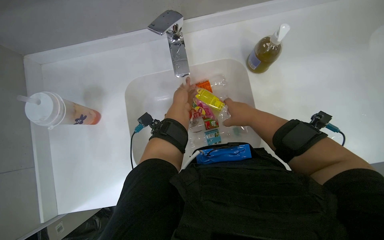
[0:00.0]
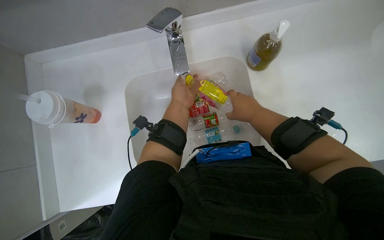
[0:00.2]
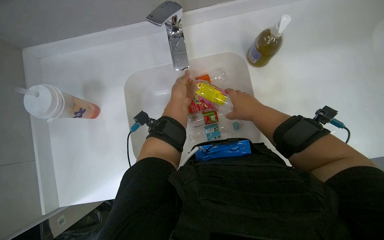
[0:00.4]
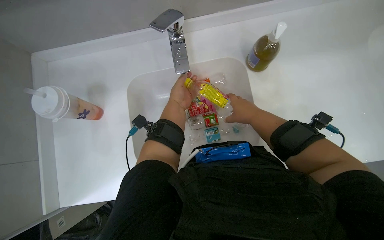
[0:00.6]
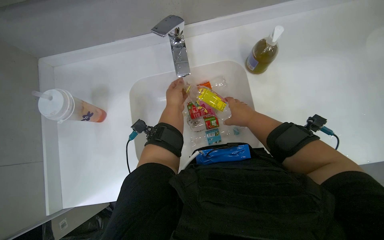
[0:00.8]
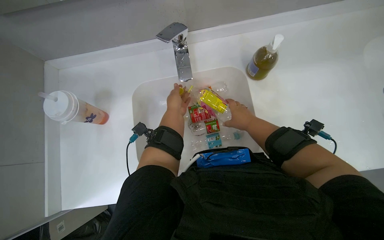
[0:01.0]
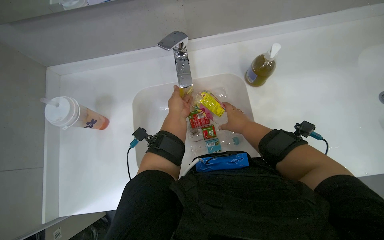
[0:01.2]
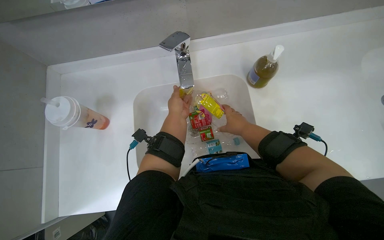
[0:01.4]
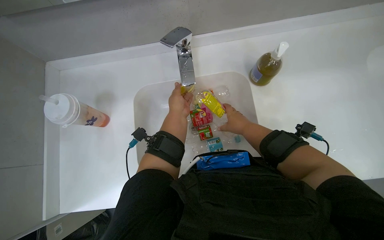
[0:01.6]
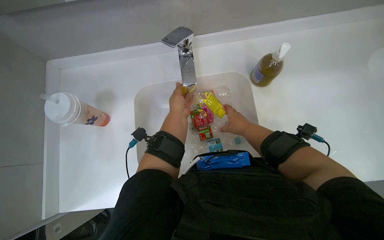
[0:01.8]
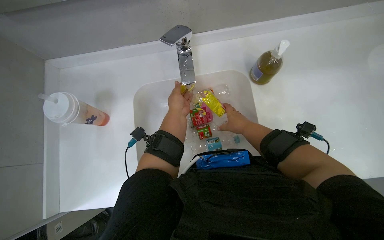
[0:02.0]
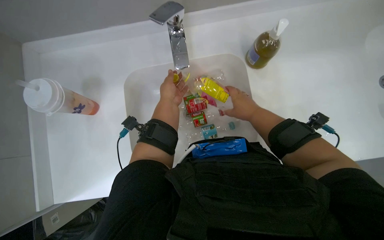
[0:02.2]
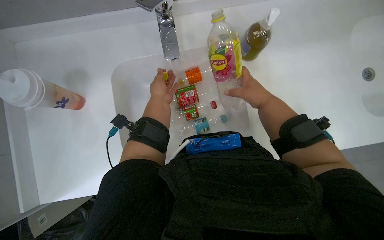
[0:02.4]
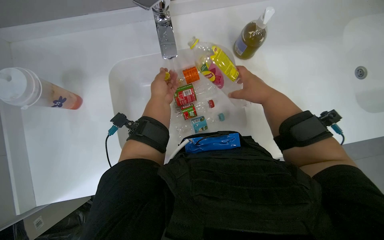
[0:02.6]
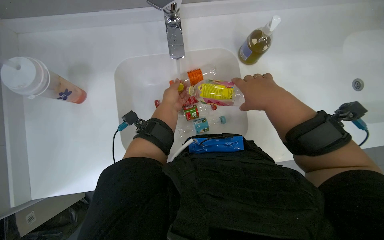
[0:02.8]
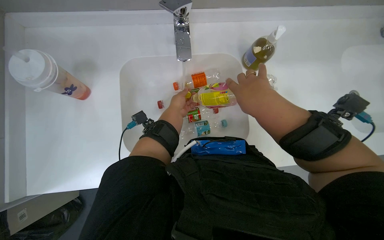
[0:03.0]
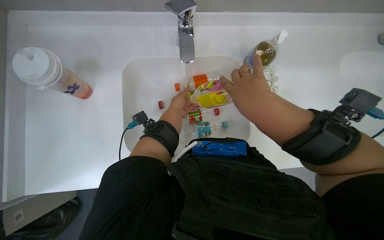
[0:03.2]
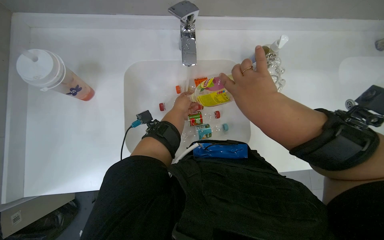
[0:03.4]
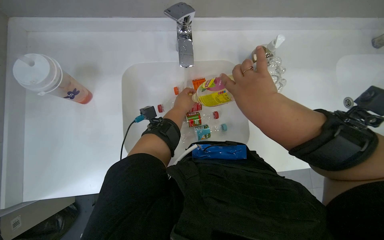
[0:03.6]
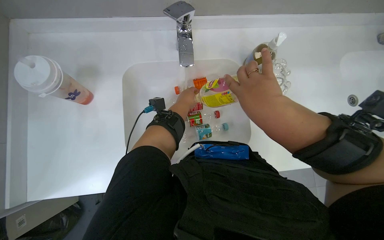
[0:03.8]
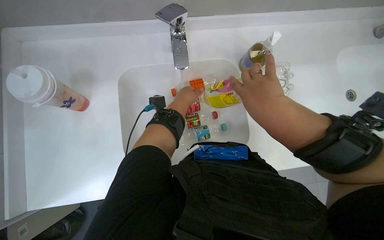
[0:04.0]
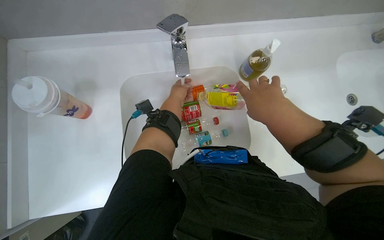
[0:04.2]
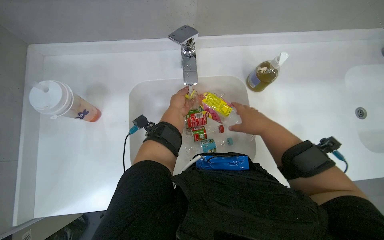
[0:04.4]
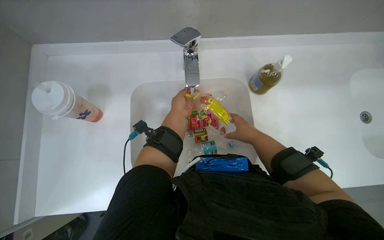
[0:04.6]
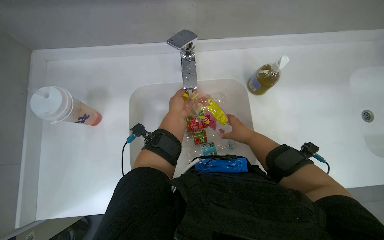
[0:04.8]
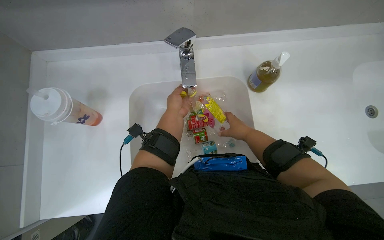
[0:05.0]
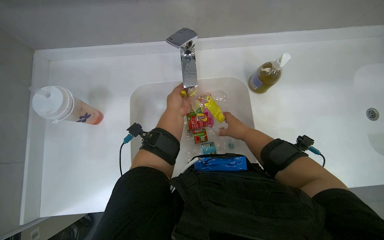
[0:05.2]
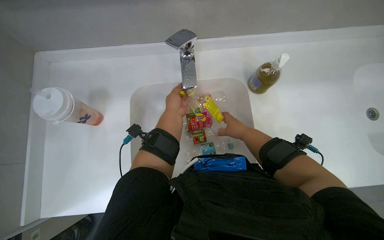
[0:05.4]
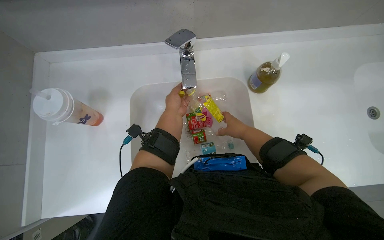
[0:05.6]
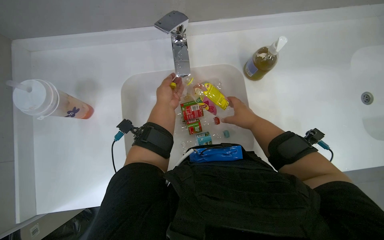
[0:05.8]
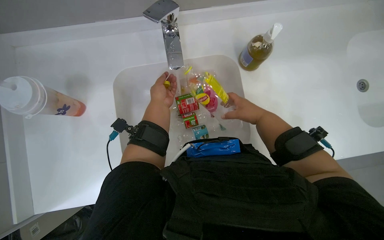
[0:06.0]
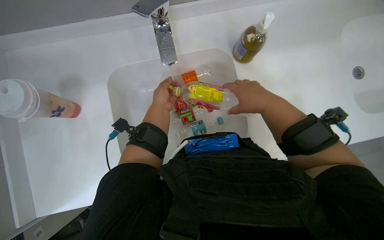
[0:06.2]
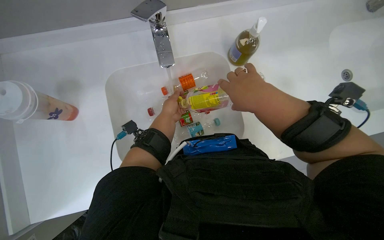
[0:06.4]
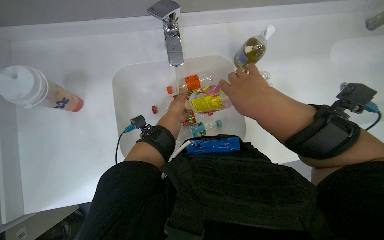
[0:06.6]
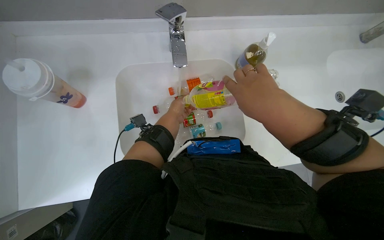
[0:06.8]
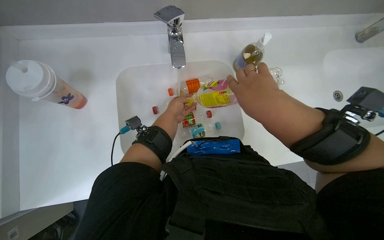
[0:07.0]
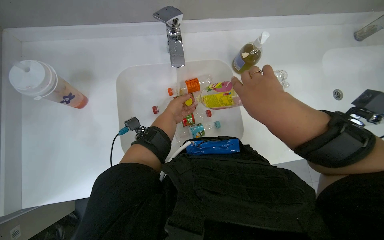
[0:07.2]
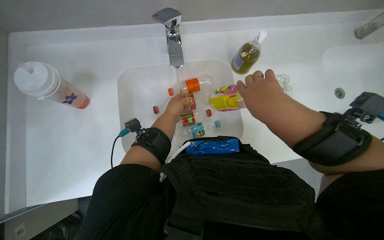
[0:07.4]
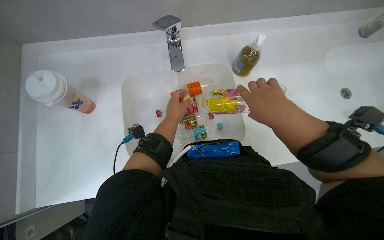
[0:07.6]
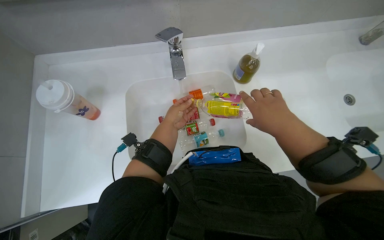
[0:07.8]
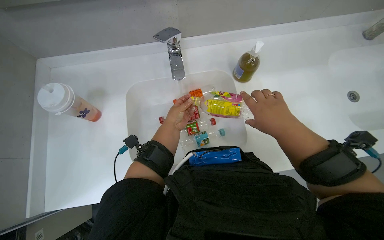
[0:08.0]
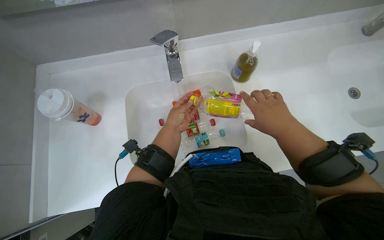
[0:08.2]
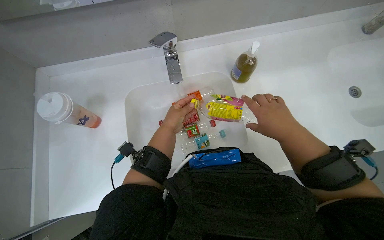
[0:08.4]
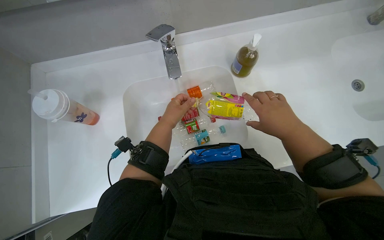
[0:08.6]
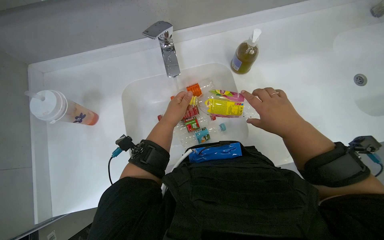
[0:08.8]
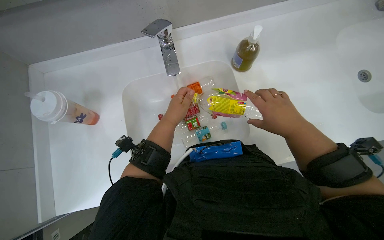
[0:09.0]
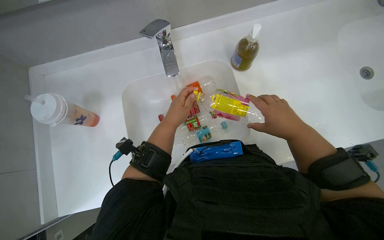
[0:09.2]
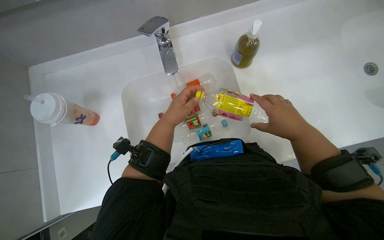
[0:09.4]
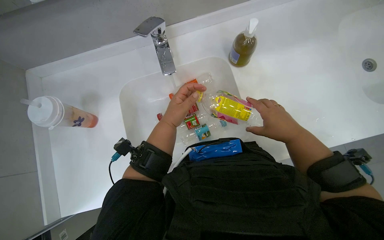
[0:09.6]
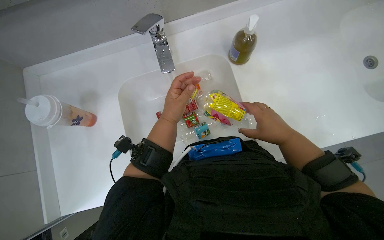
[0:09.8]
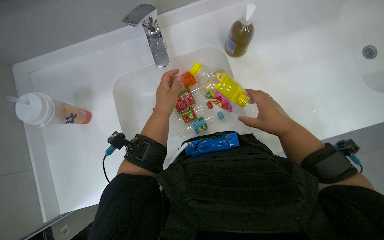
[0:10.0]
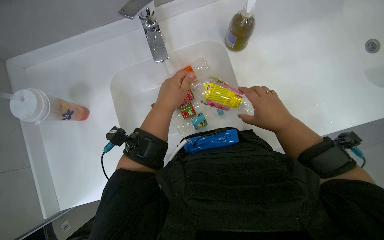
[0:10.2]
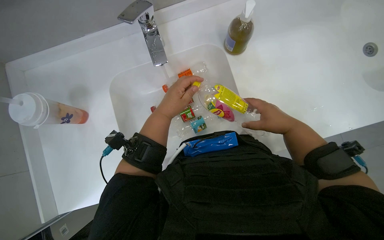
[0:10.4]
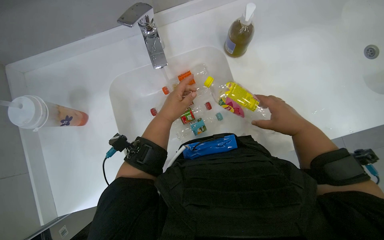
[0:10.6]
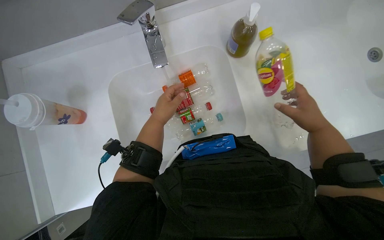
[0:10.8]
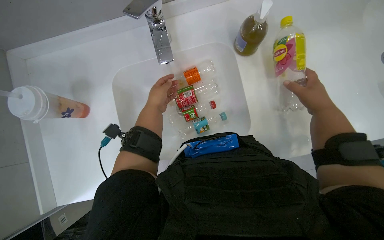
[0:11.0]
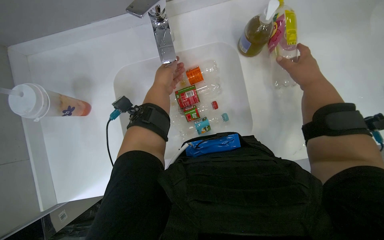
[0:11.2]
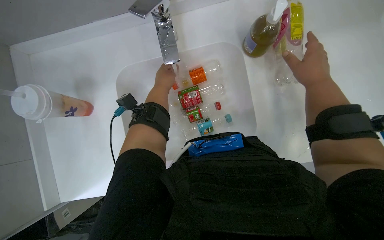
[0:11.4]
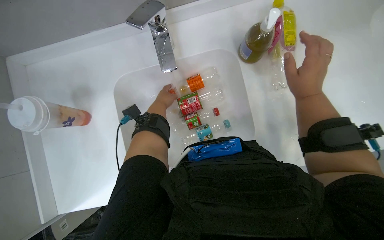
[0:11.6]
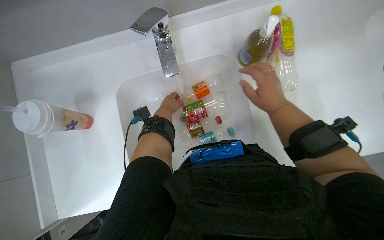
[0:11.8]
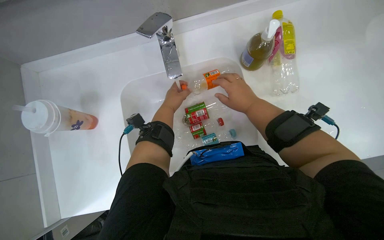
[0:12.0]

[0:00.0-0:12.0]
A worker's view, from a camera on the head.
Job: managing trash.
The whole recording: Rinsing plastic bottles and containers. The worker rinses various plastic bottles and small containers under running water in the sink.
0:00.0 to 0:01.6: The hands are busy where they are.
0:01.6 to 0:03.0: The right hand is displaced nearer to the camera by some 10 cm.
0:03.0 to 0:04.4: The hands are busy where they are.
0:04.4 to 0:06.0: The hands make small movements and keep their place.
0:06.0 to 0:07.6: The right hand travels nearer to the camera by roughly 10 cm.
0:07.6 to 0:09.0: The hands stay close to where they were, moving slightly.
0:09.0 to 0:10.4: The hands make small movements and keep their place.
0:10.4 to 0:12.0: The left hand is displaced farther from the camera by about 10 cm, while the right hand shifts about 15 cm up the picture and to the left.

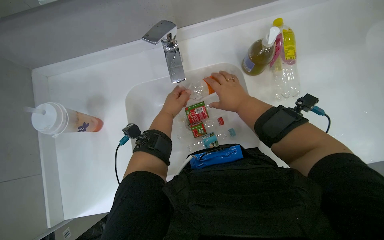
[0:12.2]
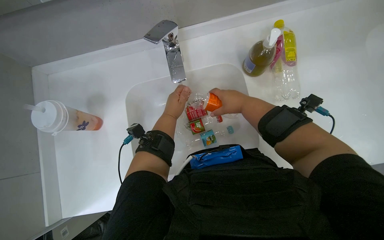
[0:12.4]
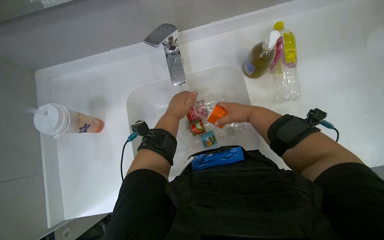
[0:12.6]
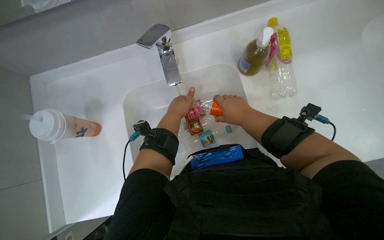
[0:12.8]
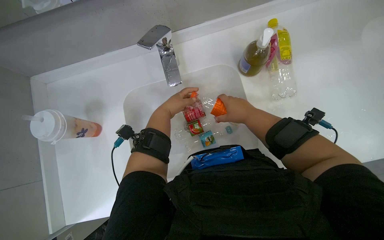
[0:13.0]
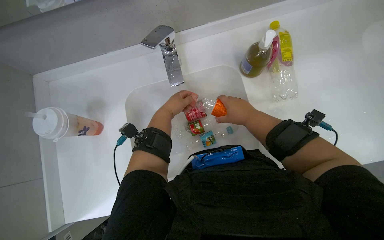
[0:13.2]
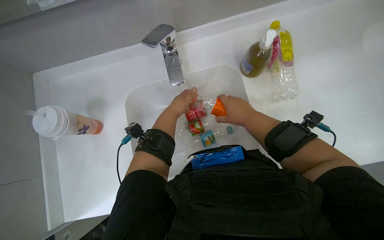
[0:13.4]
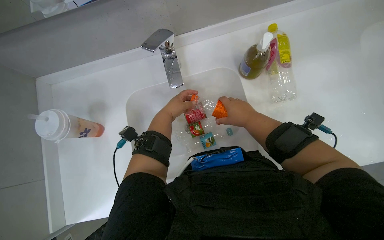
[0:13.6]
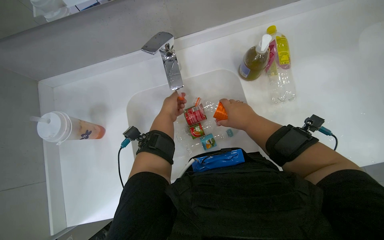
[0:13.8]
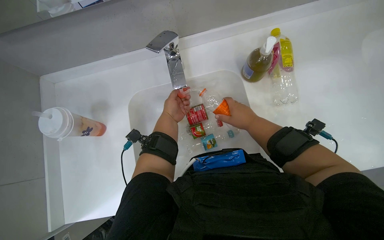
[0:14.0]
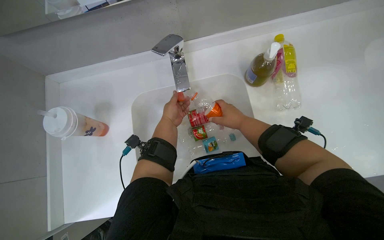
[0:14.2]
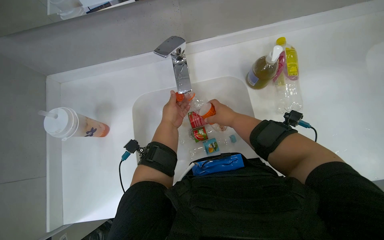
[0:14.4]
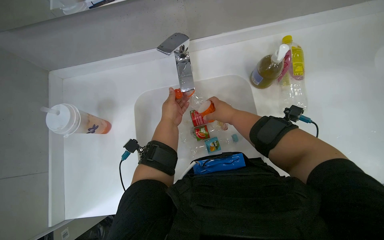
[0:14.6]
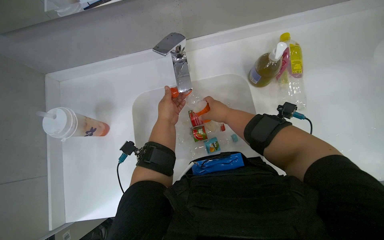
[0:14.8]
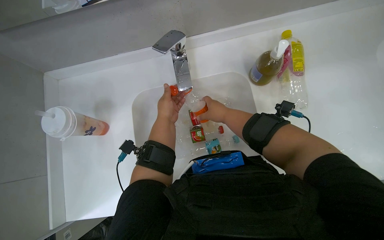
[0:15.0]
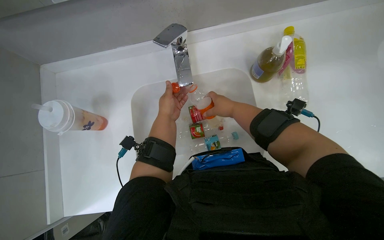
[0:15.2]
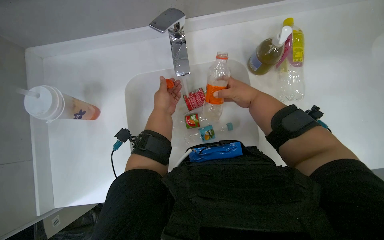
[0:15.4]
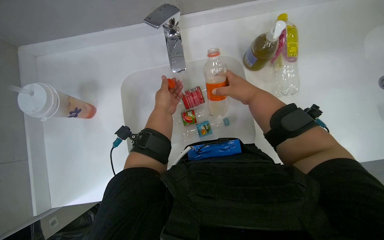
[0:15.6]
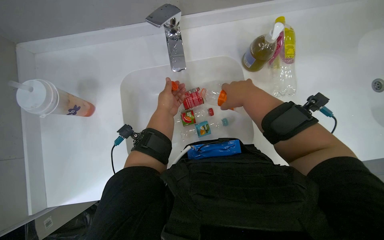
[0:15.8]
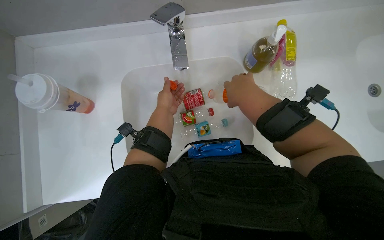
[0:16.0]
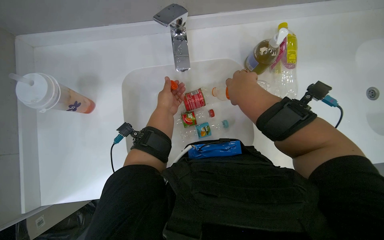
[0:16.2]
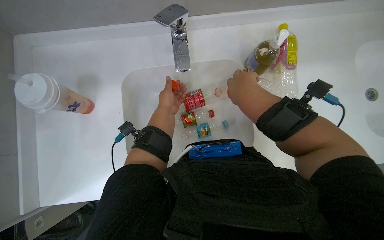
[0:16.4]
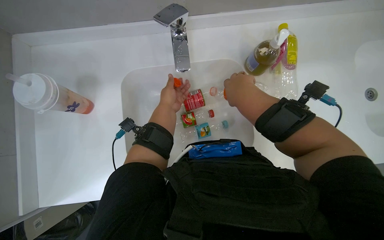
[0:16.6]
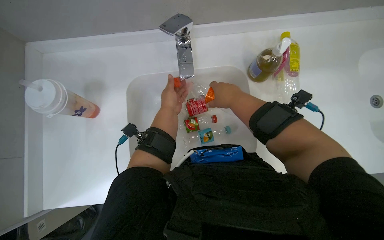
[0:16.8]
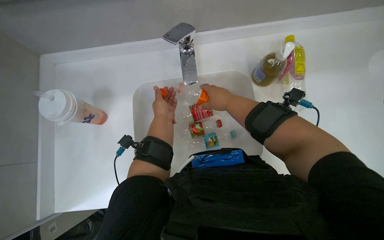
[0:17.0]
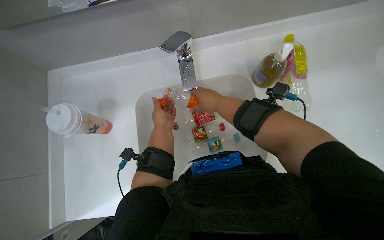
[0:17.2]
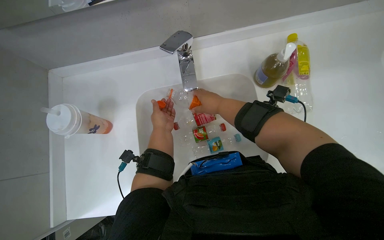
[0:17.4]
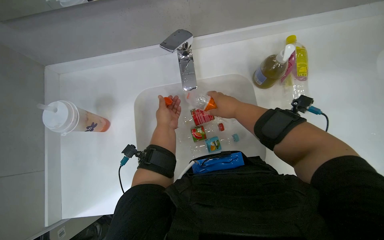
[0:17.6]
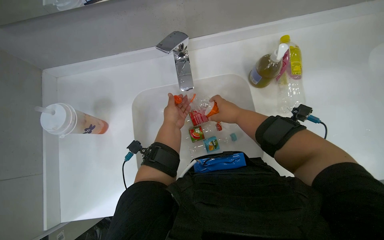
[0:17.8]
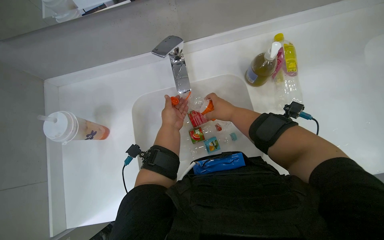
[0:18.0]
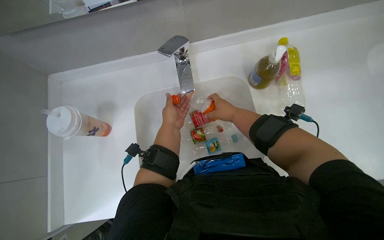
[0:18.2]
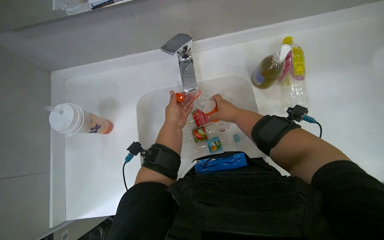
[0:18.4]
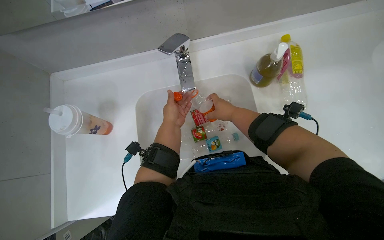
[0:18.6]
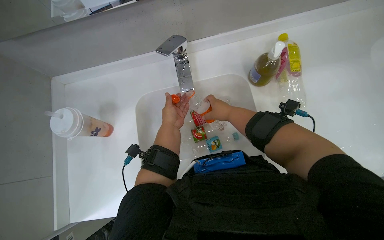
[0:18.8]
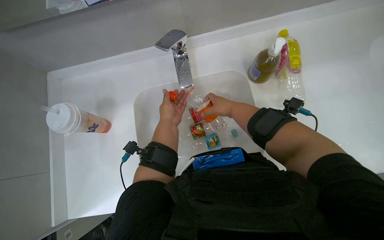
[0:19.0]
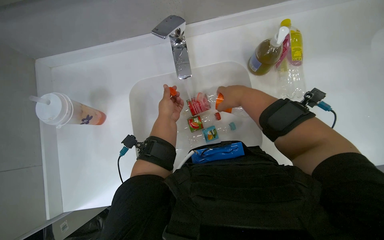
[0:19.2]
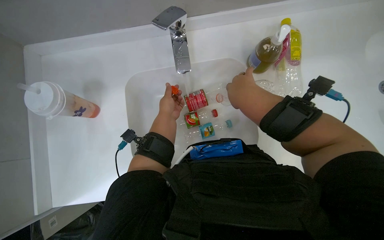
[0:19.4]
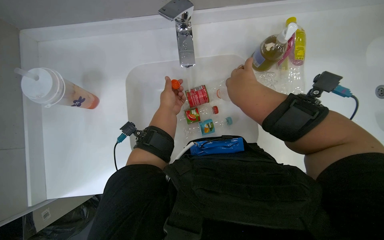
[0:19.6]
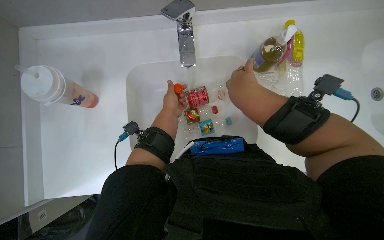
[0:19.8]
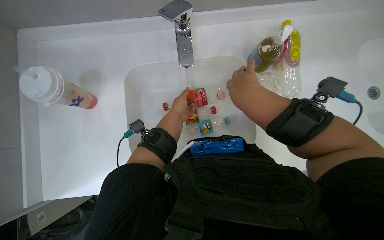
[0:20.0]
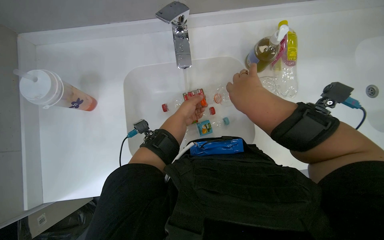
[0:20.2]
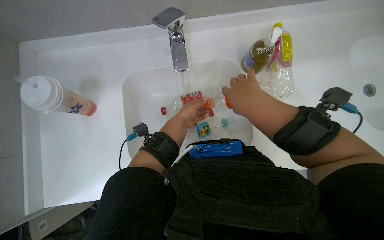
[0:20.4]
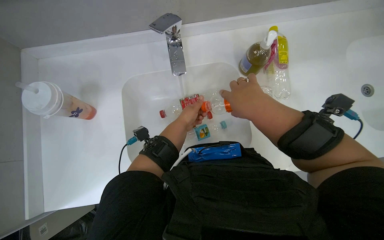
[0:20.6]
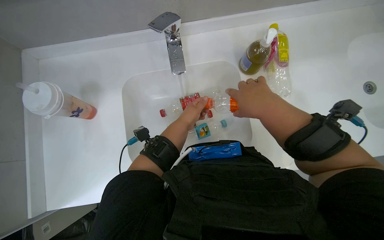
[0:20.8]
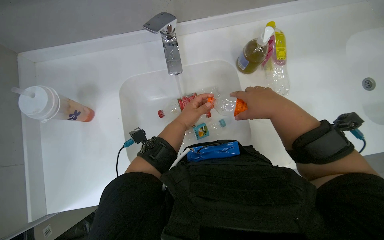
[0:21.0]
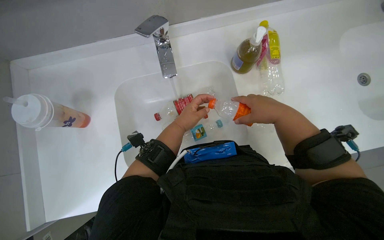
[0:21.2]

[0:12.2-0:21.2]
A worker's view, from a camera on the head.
Job: managing trash.
The whole recording: Rinsing plastic bottles and containers. The worker rinses various plastic bottles and small containers under running water in the sink.
0:12.2 to 0:13.8: The hands stay close to where they were, moving slightly.
0:13.8 to 0:15.2: The right hand travels farther from the camera by some 10 cm.
0:15.2 to 0:16.6: The right hand goes some 10 cm nearer to the camera.
0:16.6 to 0:18.2: The right hand travels farther from the camera by roughly 10 cm.
0:18.2 to 0:19.8: The right hand shifts approximately 10 cm nearer to the camera.
0:19.8 to 0:21.2: The right hand shifts approximately 10 cm to the right.
